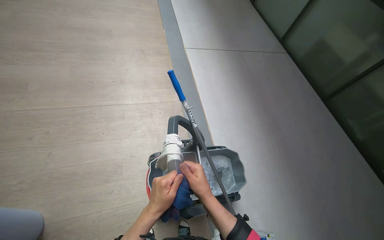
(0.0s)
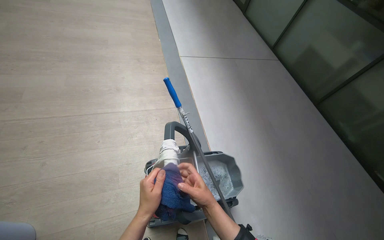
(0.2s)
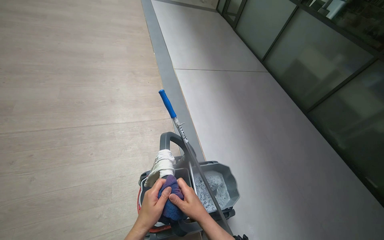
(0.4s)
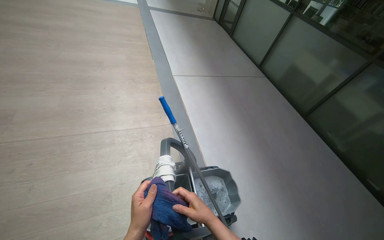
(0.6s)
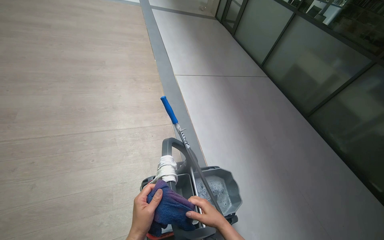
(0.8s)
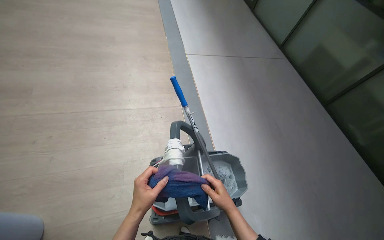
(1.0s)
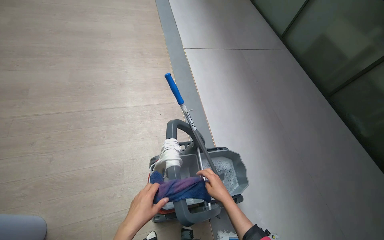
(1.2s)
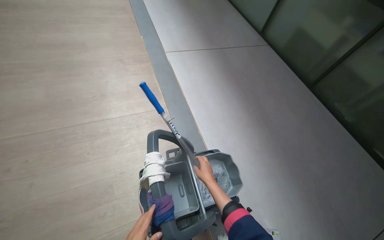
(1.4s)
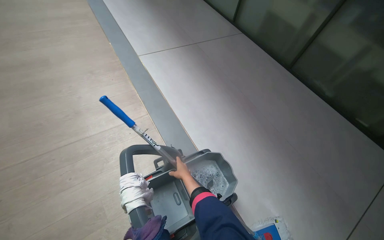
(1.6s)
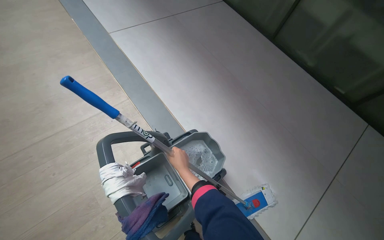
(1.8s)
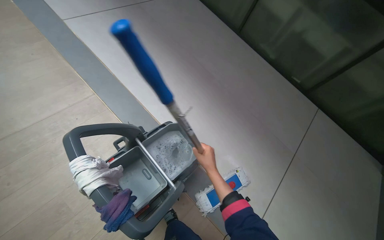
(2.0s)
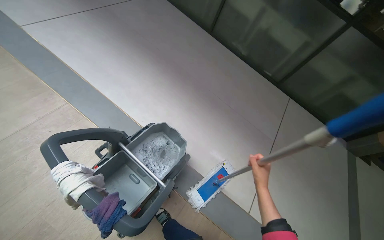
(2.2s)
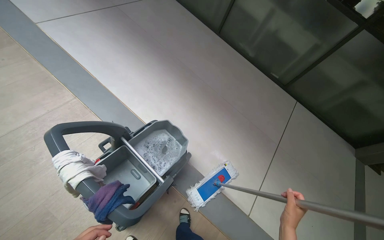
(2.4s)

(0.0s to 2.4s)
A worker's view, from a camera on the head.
Job: preparing cleaning supplies.
The whole recording: Preparing mop for cleaning. The worker wrings out and changes the mop head, and prepares cleaning cloths.
0.0s - 1.2s: The right hand shifts about 10 cm farther from the camera.
1.2s - 2.4s: The head rotates roughly 40 degrees to the right.

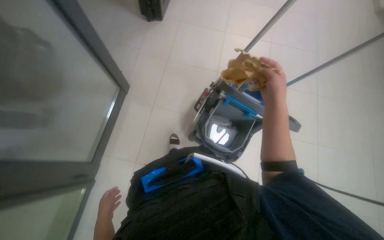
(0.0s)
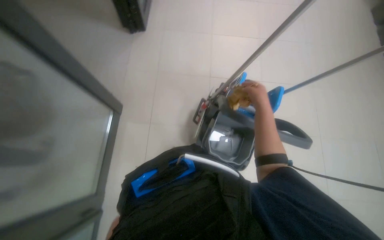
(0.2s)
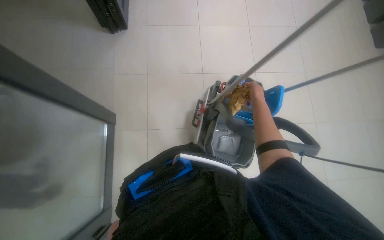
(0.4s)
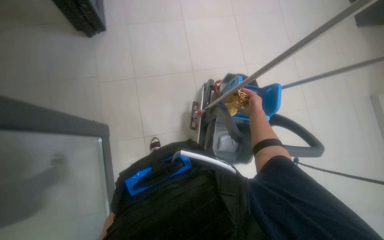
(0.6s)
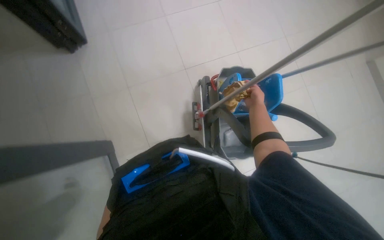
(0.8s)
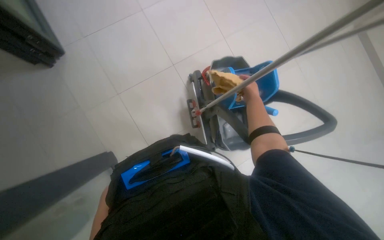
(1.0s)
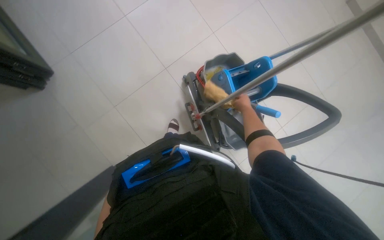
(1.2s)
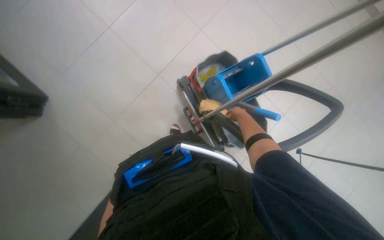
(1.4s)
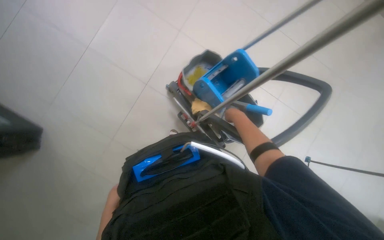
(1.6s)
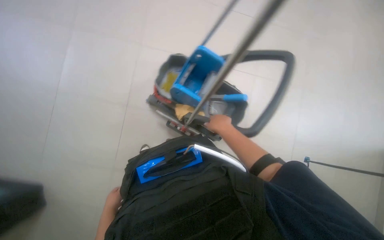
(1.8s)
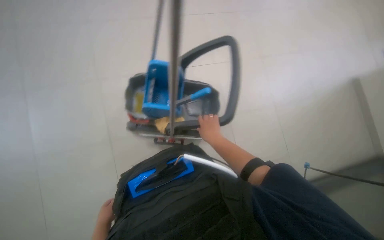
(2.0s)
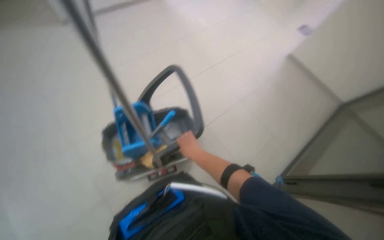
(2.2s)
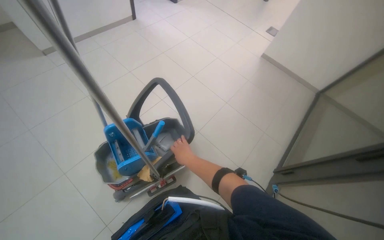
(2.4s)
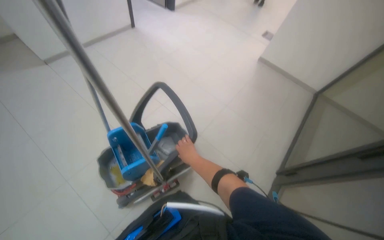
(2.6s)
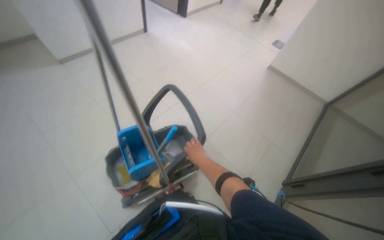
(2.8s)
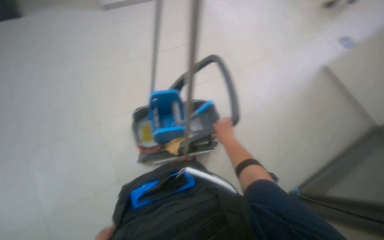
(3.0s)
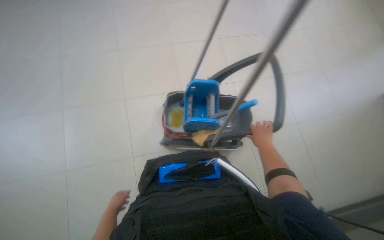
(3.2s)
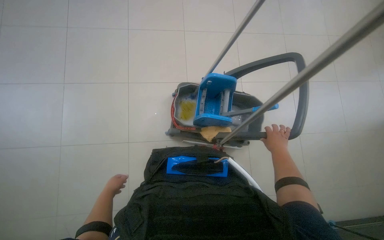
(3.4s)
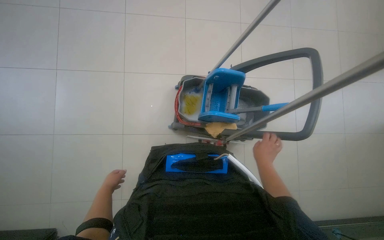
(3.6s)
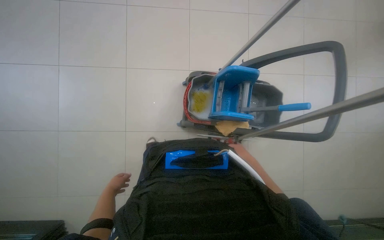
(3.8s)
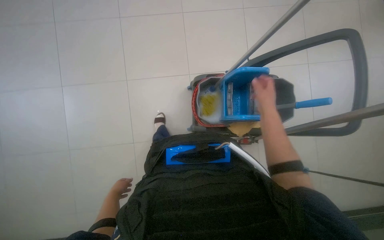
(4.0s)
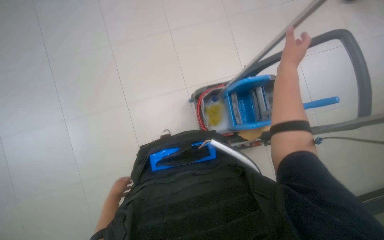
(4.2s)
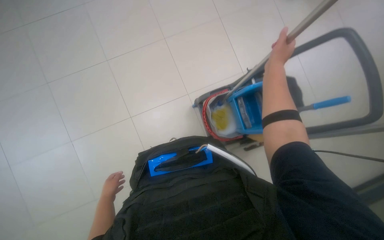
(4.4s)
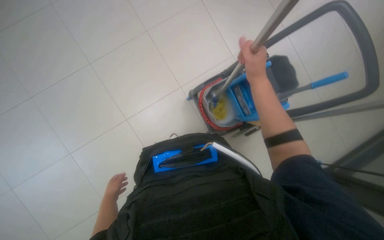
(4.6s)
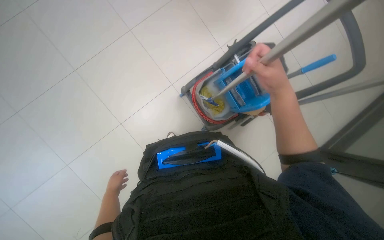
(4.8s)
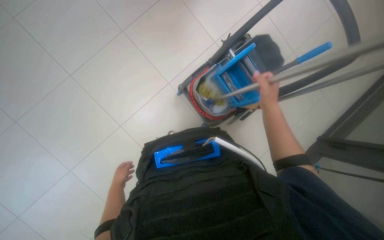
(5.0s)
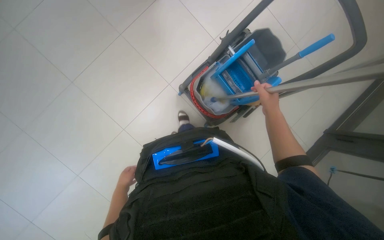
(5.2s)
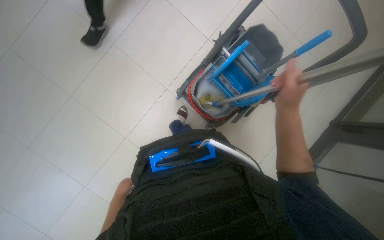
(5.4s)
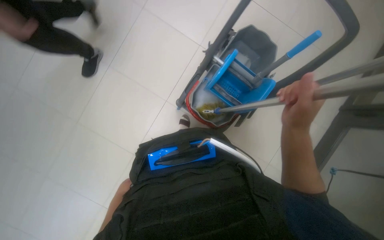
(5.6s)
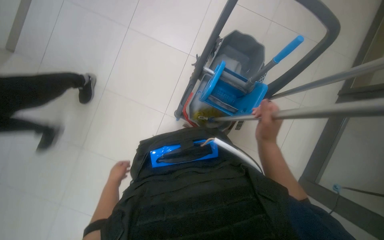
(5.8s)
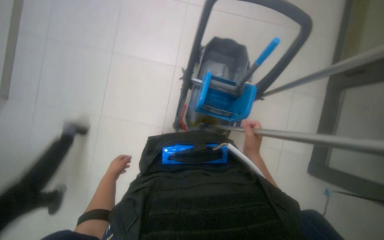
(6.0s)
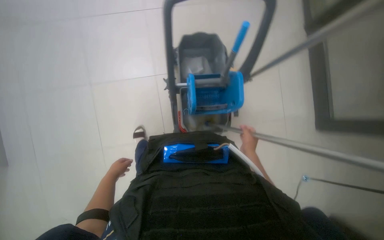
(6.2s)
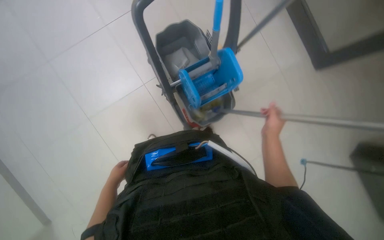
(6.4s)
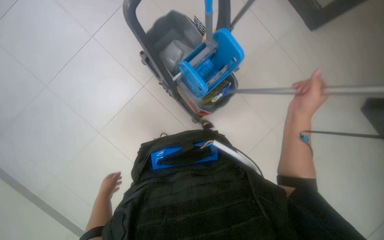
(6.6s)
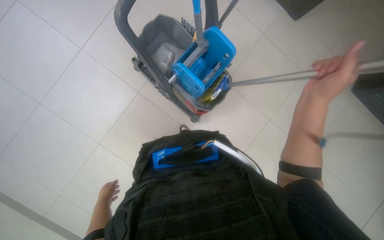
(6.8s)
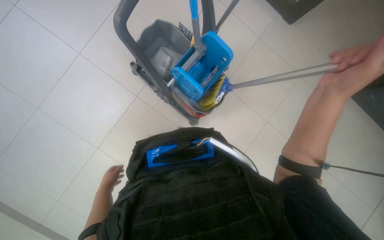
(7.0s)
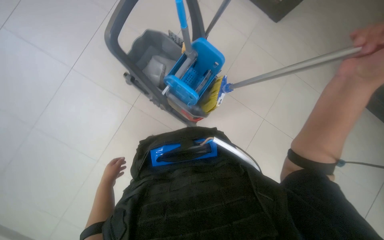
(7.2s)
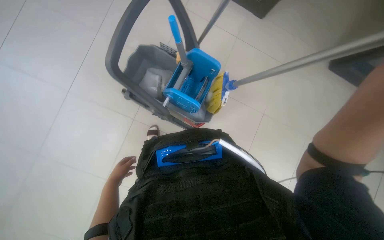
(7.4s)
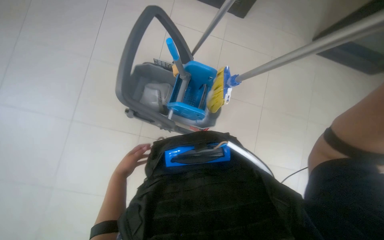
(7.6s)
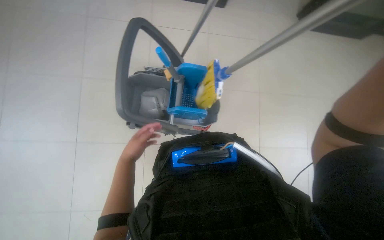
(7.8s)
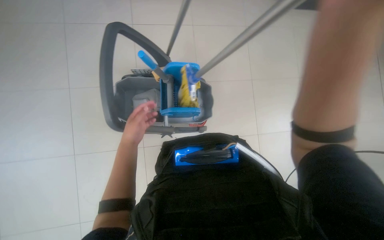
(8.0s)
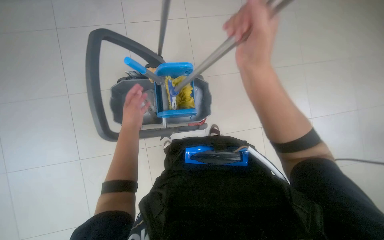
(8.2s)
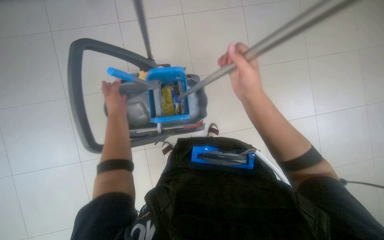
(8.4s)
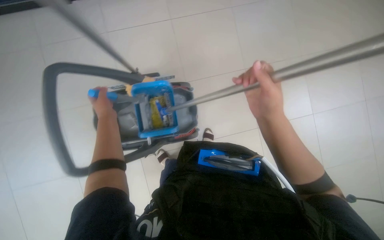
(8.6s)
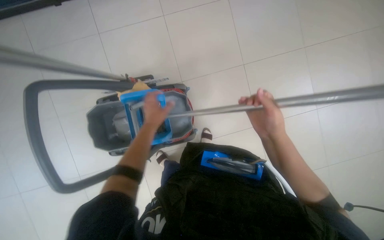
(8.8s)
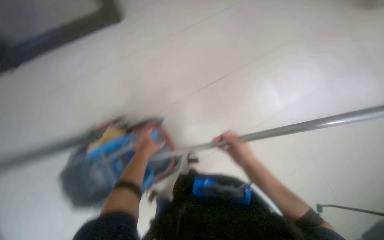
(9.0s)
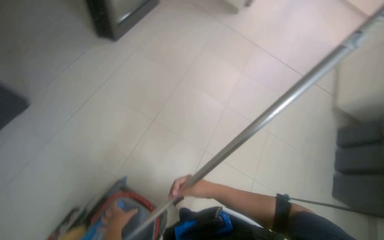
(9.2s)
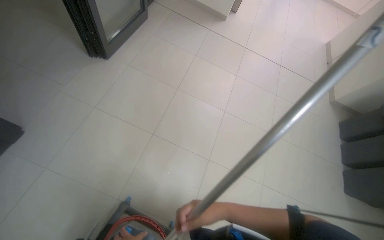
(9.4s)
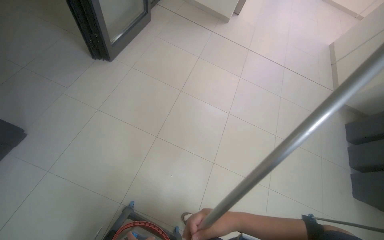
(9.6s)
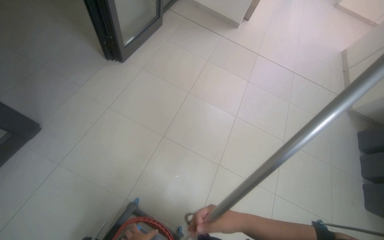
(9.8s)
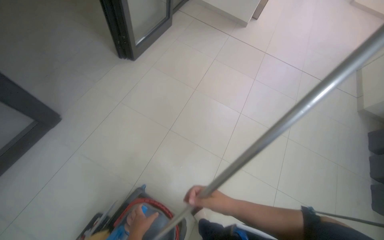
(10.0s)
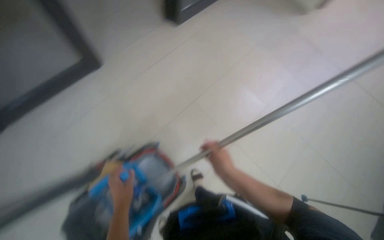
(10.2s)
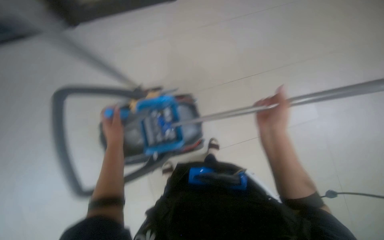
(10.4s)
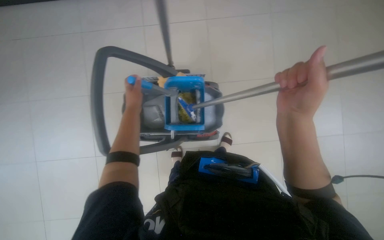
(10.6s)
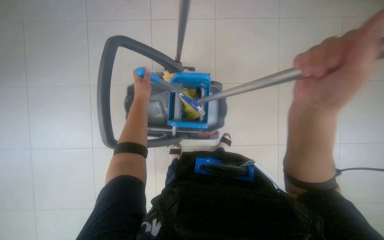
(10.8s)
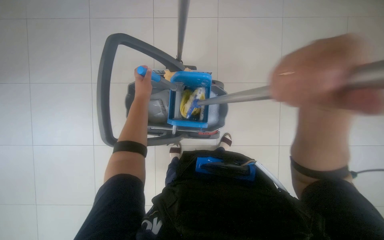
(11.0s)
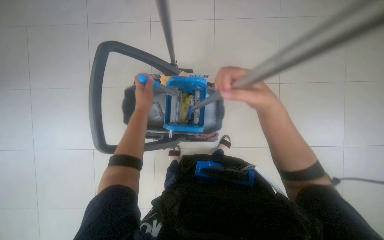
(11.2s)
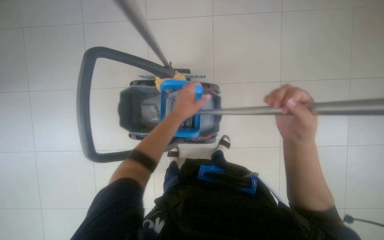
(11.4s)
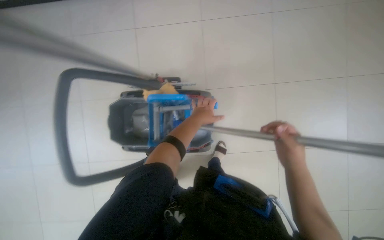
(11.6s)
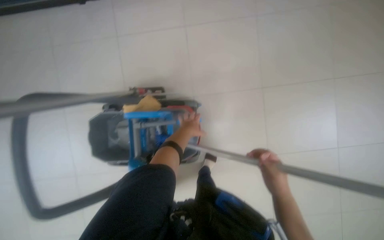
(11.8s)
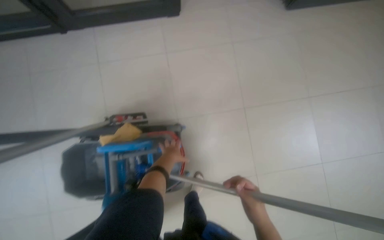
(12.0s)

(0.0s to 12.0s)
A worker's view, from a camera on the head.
Job: preparing cleaning supplies.
The whole recording: Preparing mop for cleaning. The worker dips the mop into the bucket on the cleaning cart and wrings it out.
0.0s - 1.6s: The wearer moves roughly 60 cm. The camera pitches downward, by roughly 20 degrees. The scene rotates counterclockwise by roughly 60 degrees.
3.0s - 4.4s: The head turns to the left by about 35 degrees.
4.4s - 6.0s: The scene turns about 45 degrees counterclockwise in the picture.
6.0s - 7.6s: Everything in view rotates about 80 degrees counterclockwise.
7.6s - 9.0s: The head turns to the right by roughly 60 degrees. The view tilts some 15 degrees upward.
9.0s - 10.4s: The head rotates roughly 45 degrees to the left.

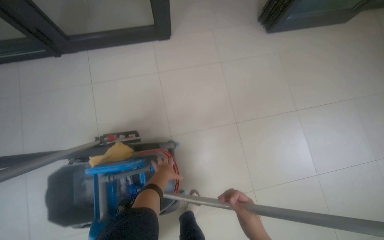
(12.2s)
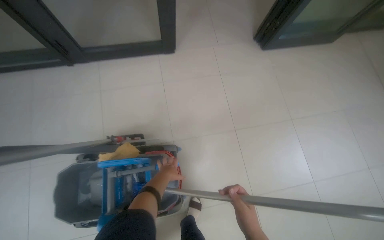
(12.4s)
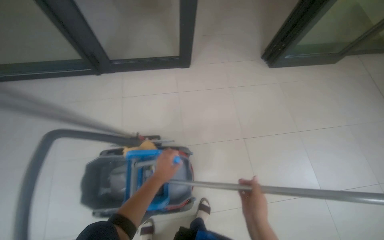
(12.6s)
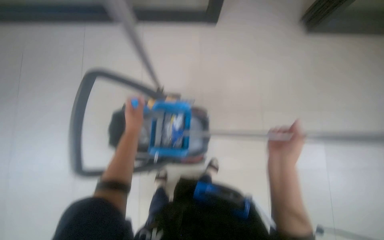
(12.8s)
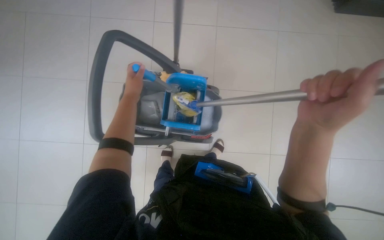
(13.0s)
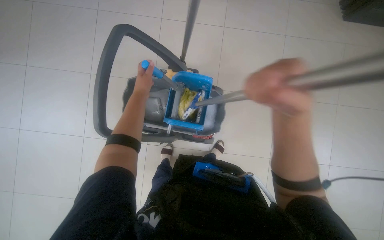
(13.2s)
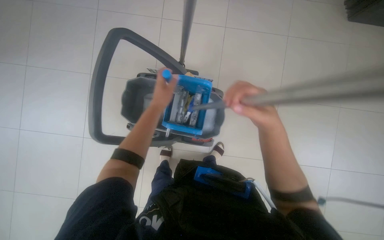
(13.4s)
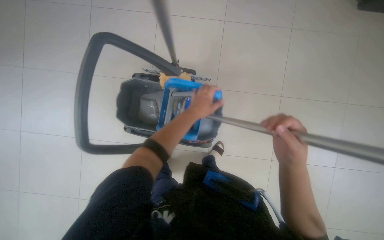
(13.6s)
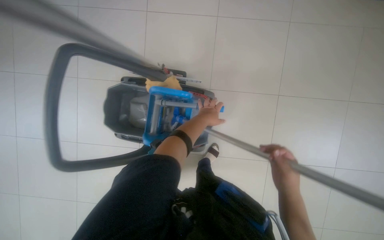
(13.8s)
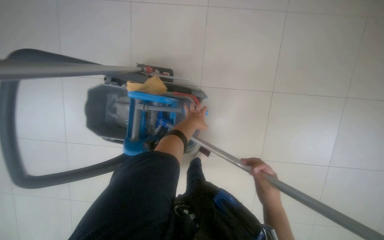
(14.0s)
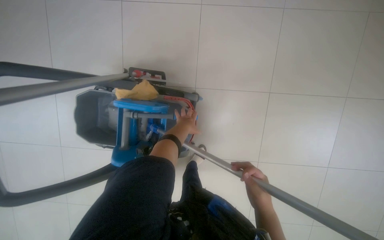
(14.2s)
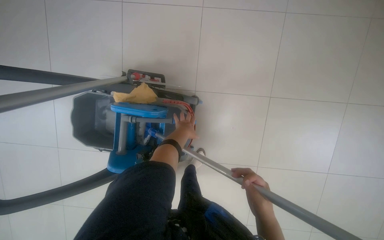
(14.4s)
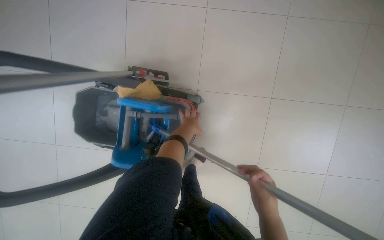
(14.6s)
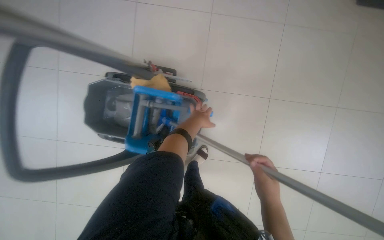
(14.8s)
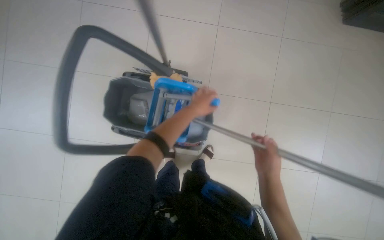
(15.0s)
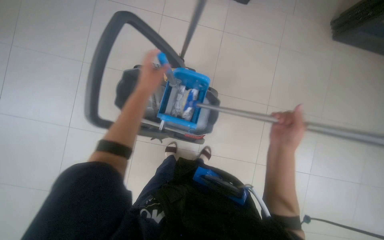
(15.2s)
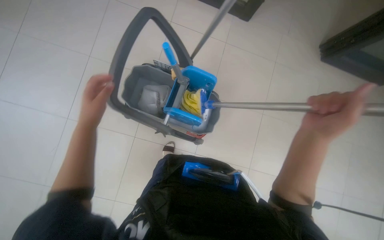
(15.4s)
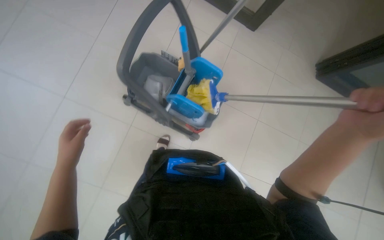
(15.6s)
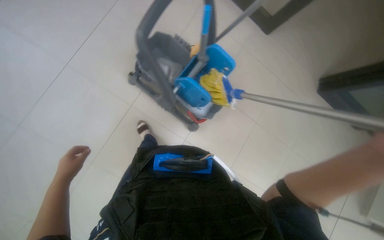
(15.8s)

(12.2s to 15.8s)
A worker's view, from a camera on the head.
Job: preparing cleaning supplies.
The whole recording: Preparing mop for cleaning. The worker dips the mop into the bucket on the cleaning cart and wrings it out.
12.2s - 14.0s: The right hand reaches approximately 10 cm up the picture, then returns.
14.0s - 15.8s: The camera travels approximately 60 cm. The scene turns some 30 degrees clockwise in the picture.

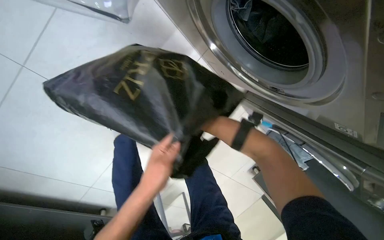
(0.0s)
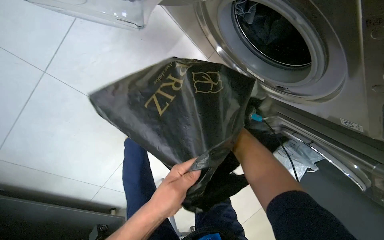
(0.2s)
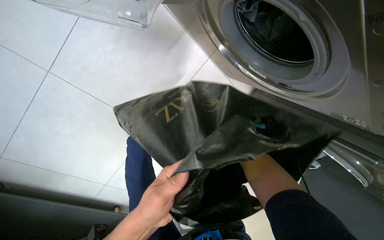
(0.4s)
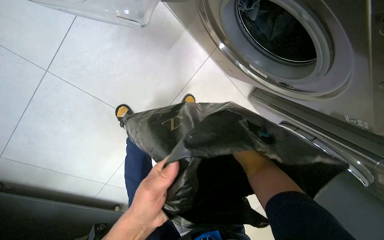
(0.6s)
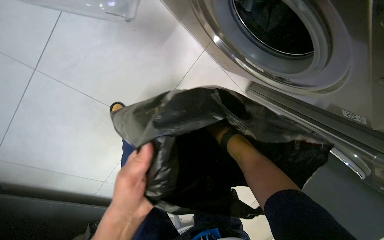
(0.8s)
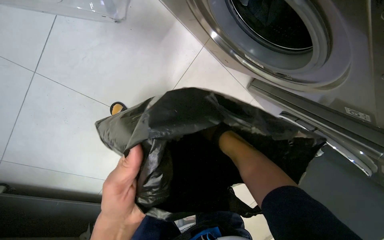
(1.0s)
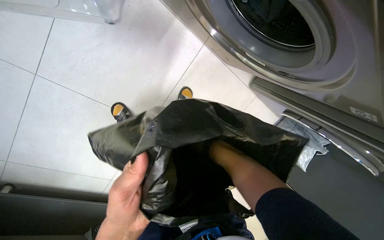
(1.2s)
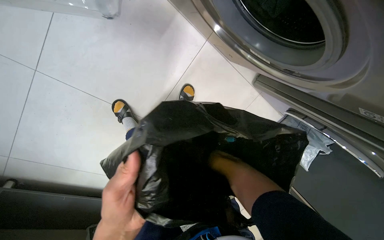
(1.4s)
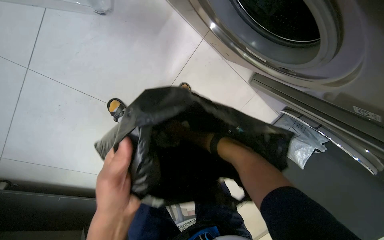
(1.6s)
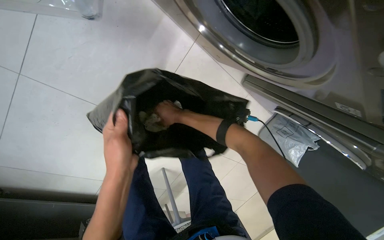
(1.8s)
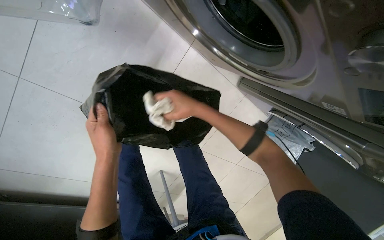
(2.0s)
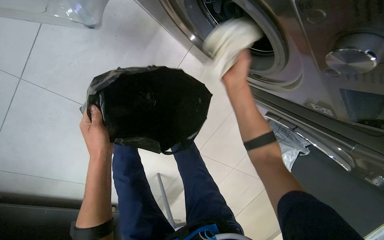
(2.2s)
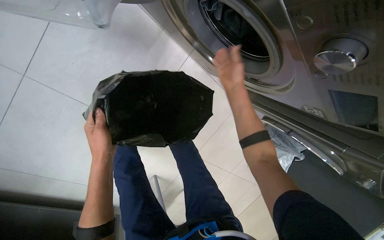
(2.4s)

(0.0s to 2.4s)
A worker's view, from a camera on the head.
Job: managing laundry.
The whole recording: Loading clothes and adding detergent to washing machine. The worker loads clothes into the washing machine and adds detergent.
0.0s - 1.2s: The left hand moves nearer to the camera, approximately 15 cm.
1.2s - 2.4s: The left hand travels farther from the camera by some 15 cm.
